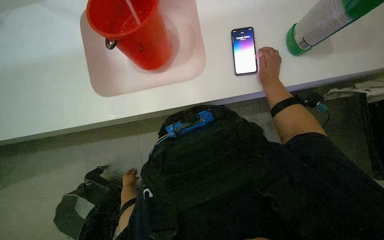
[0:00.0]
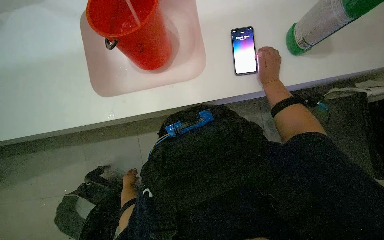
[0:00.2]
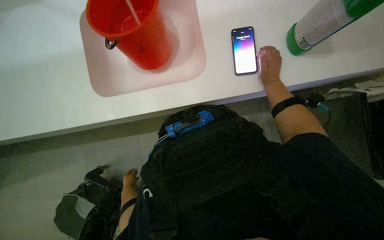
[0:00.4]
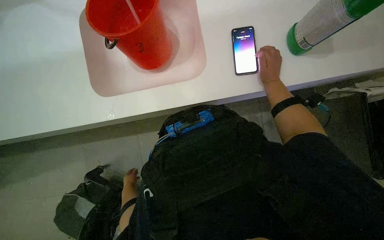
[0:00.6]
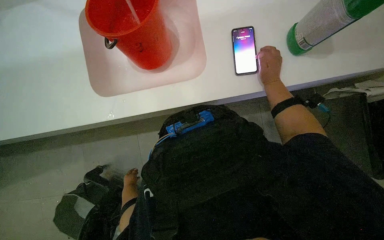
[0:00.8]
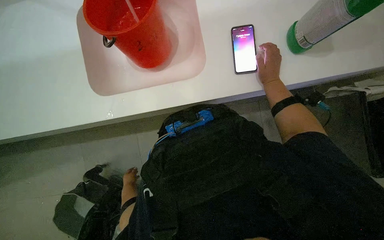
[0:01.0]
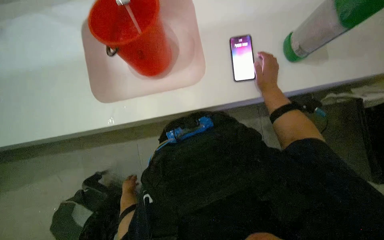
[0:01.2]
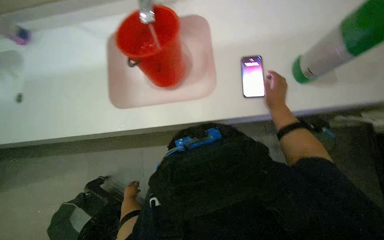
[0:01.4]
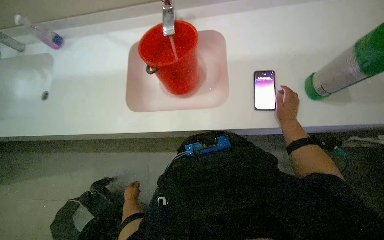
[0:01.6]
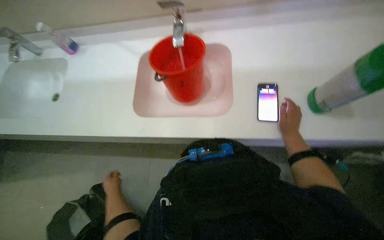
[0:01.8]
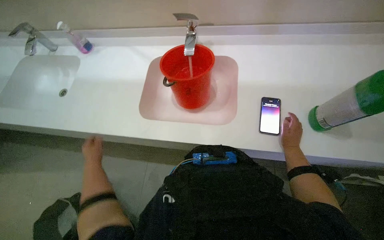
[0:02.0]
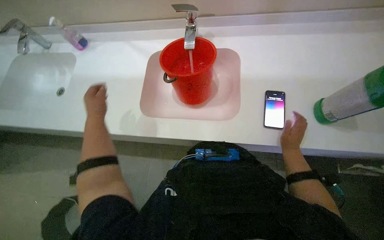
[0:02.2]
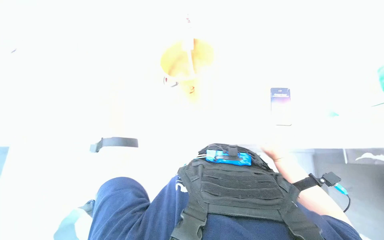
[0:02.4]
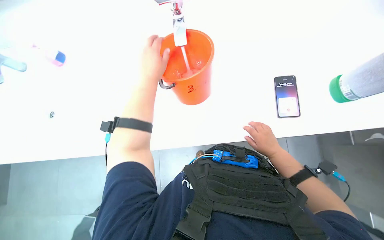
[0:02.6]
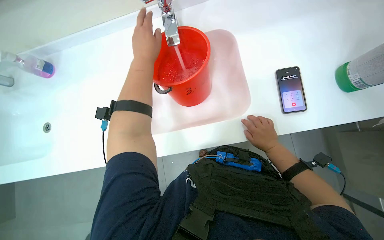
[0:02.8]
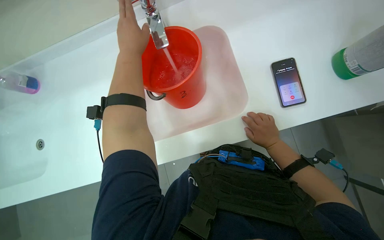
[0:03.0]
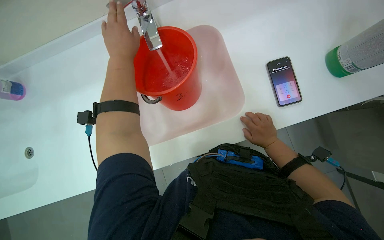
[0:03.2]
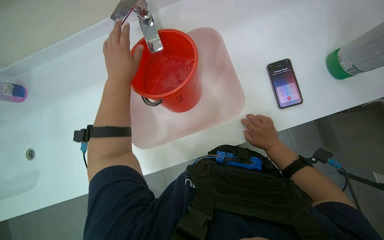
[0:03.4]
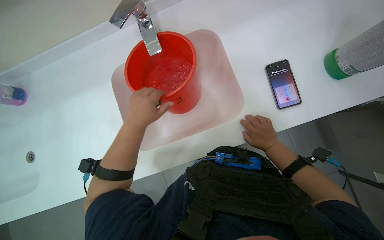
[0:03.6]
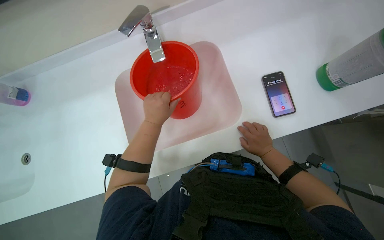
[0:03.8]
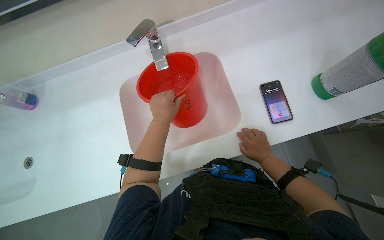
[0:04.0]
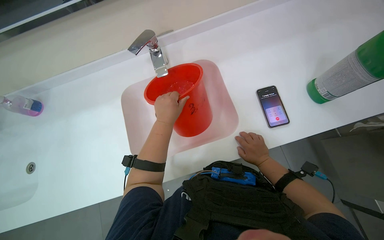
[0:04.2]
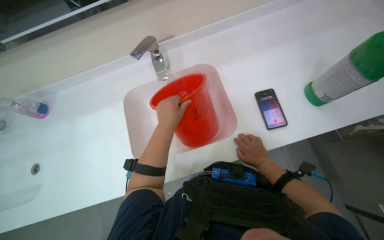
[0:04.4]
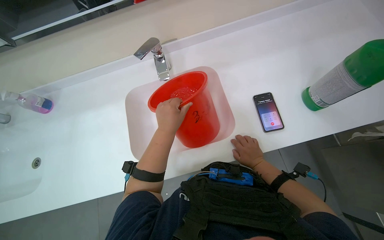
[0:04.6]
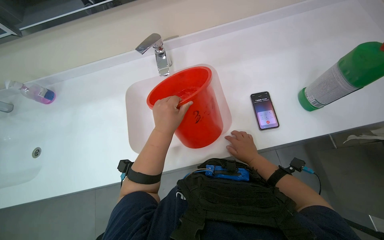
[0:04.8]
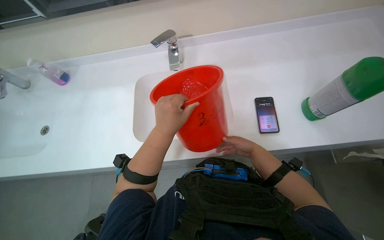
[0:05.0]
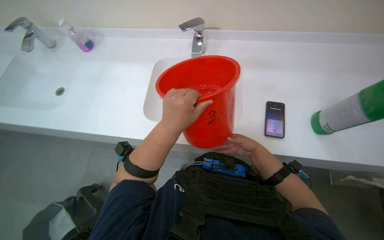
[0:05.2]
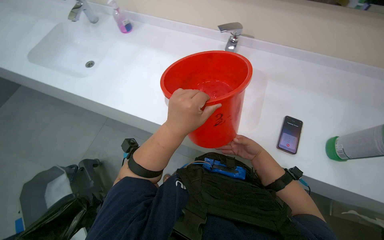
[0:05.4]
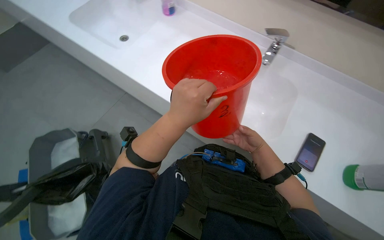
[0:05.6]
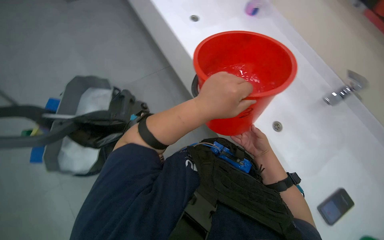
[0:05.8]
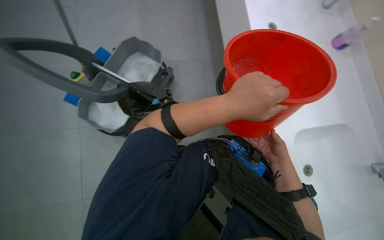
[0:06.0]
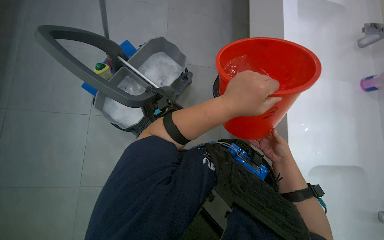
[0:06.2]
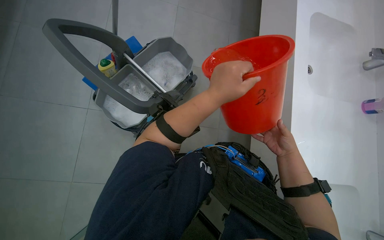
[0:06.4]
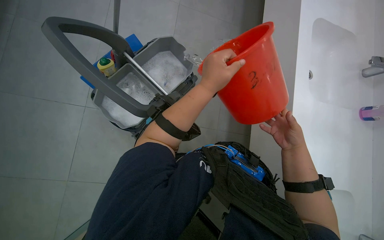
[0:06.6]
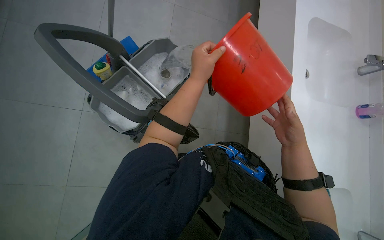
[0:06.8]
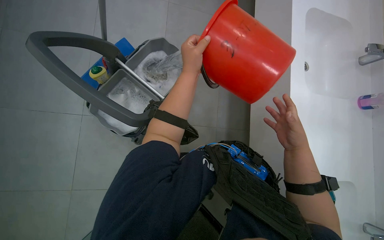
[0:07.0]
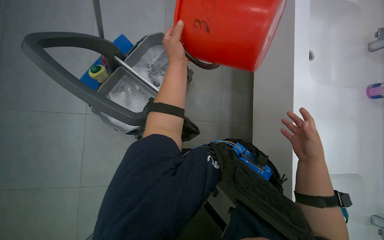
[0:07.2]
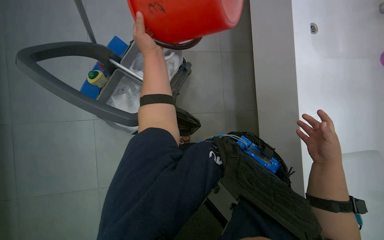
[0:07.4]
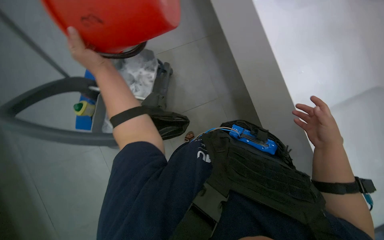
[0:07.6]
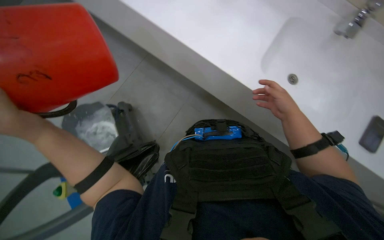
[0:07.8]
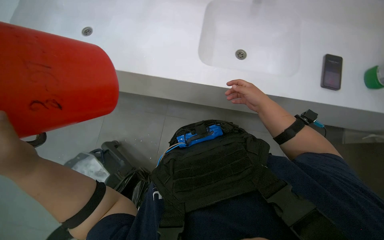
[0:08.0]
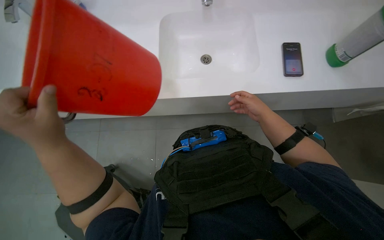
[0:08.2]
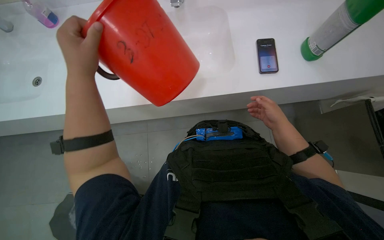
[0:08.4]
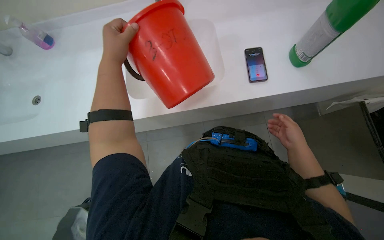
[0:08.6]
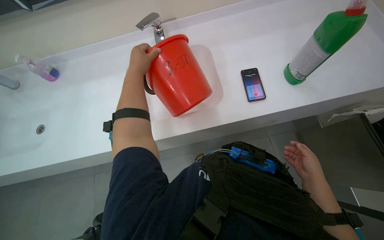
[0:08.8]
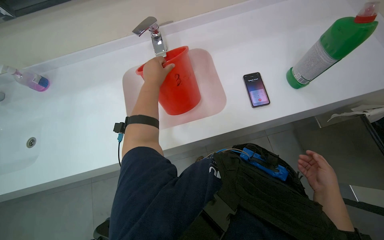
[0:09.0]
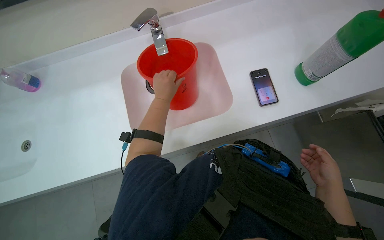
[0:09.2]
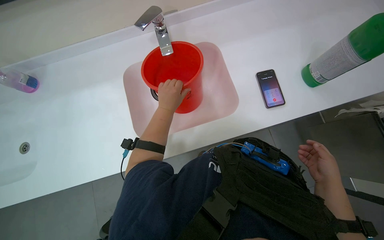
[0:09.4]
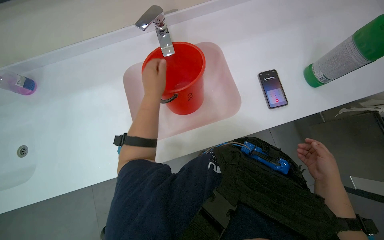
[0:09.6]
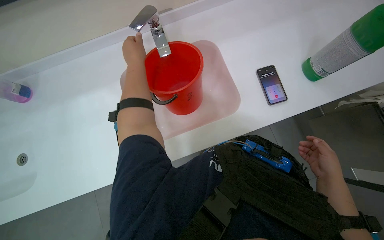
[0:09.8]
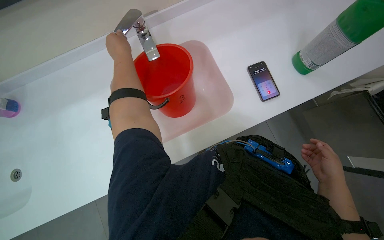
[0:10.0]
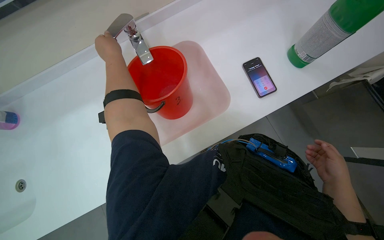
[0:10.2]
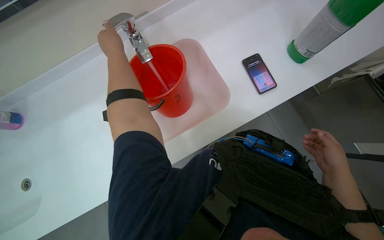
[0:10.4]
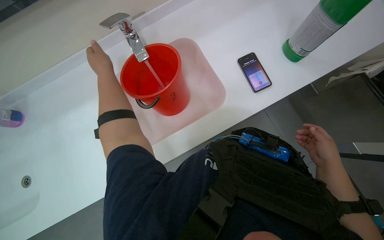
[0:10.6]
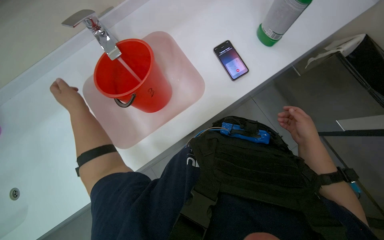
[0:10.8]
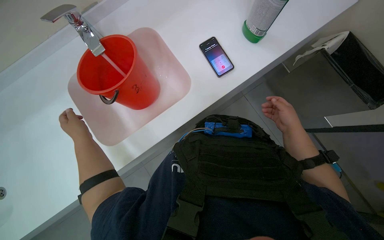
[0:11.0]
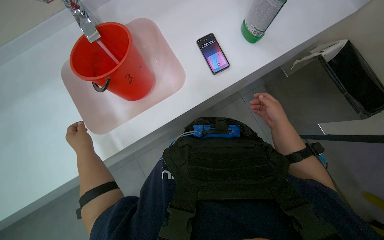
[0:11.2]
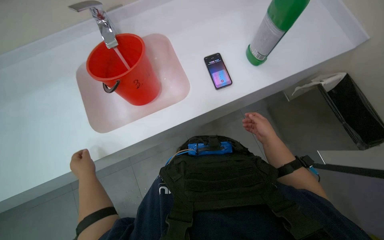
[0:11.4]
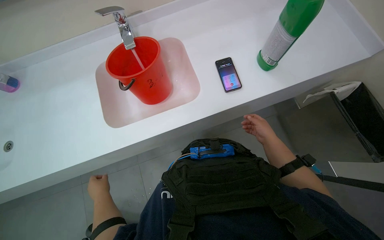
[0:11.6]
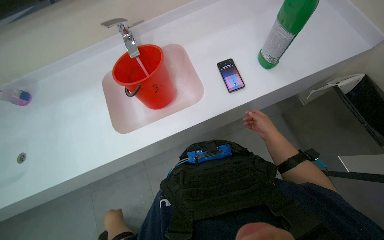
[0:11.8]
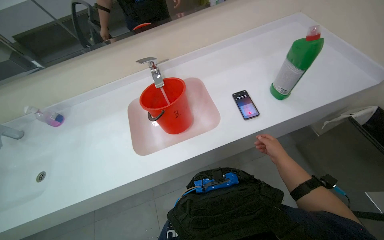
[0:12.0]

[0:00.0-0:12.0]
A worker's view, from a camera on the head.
Job: preparing cleaning supplies.
The whole recording: Preparing cleaning solution. The worker fills a bucket with water and cleaning solution, then pours it into a cleaning cart and prepares a mop.
0:01.6 to 0:03.0: The right hand goes about 25 cm to the left and nearer to the camera.
0:03.0 to 0:04.4: The left hand shifts some 15 cm down the picture and to the right.
0:04.4 to 0:06.0: The head rotates approximately 60 degrees to the left.
0:06.0 to 0:07.6: The right hand shifts about 15 cm nearer to the camera. Meanwhile the left hand heads to the left and up the picture, covering some 35 cm.
0:07.6 to 0:09.0: The camera pitches upward, by approximately 15 degrees.
0:09.0 to 0:10.4: The left hand travels up the picture by roughly 15 cm.
0:10.4 to 0:12.0: The view tilts about 20 degrees upward.

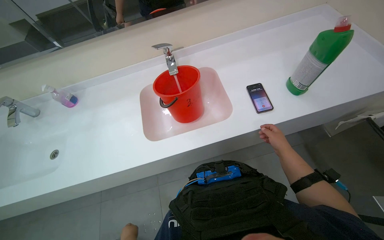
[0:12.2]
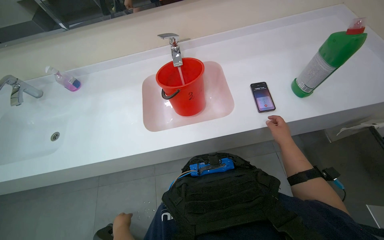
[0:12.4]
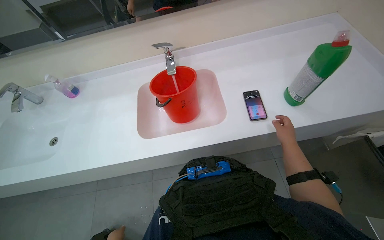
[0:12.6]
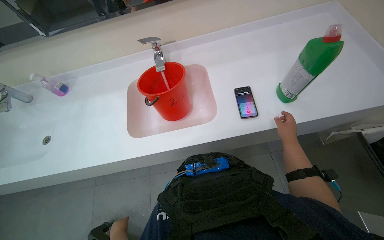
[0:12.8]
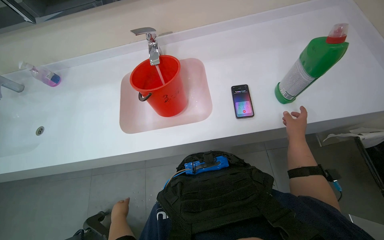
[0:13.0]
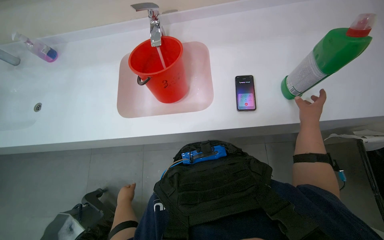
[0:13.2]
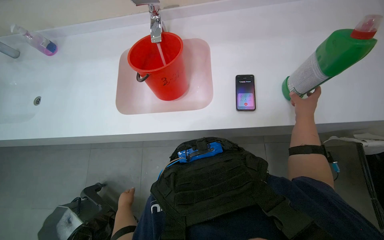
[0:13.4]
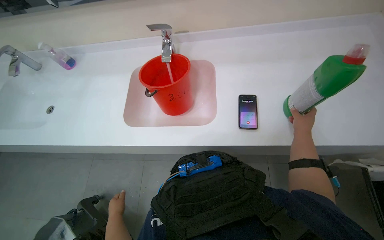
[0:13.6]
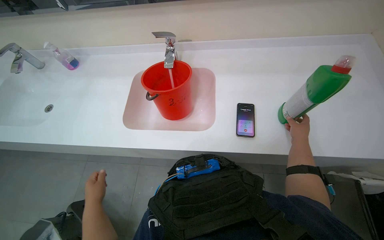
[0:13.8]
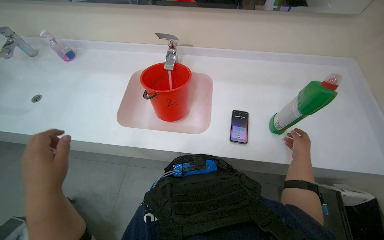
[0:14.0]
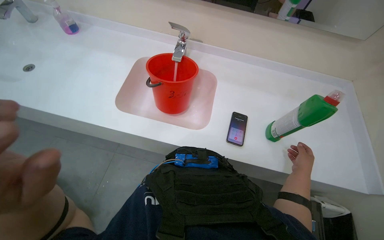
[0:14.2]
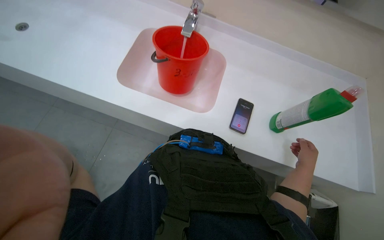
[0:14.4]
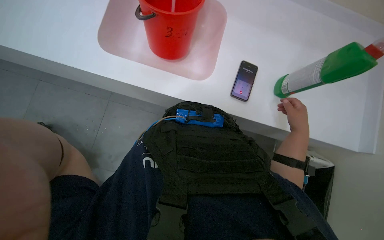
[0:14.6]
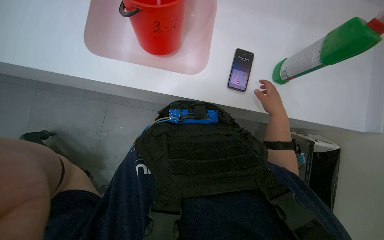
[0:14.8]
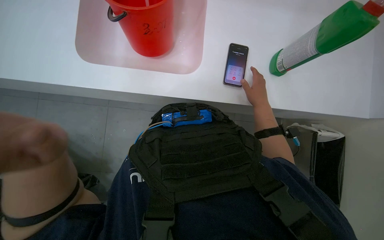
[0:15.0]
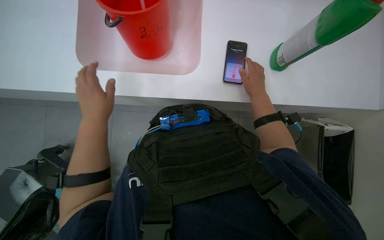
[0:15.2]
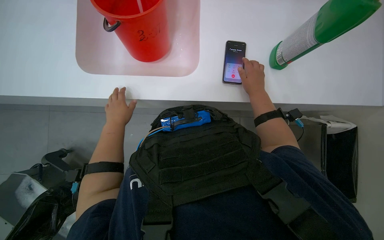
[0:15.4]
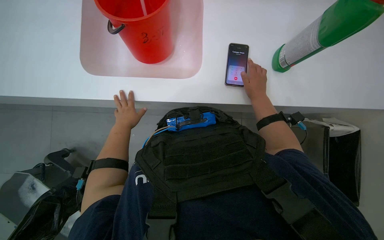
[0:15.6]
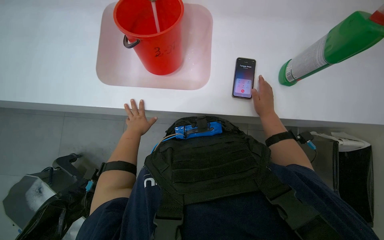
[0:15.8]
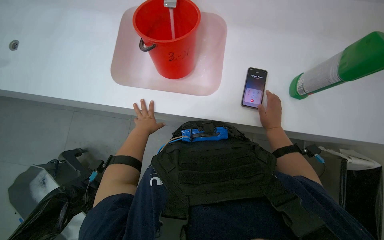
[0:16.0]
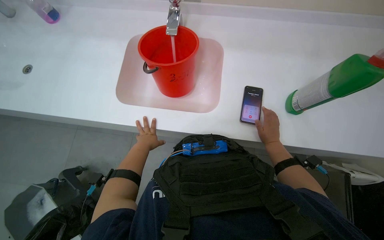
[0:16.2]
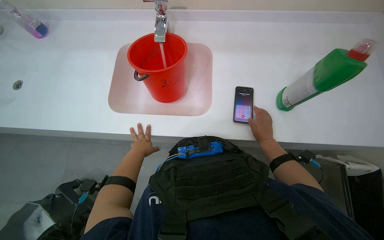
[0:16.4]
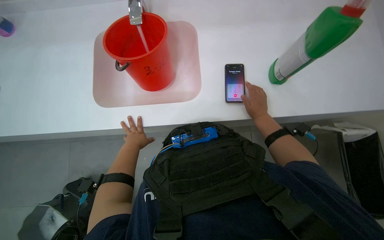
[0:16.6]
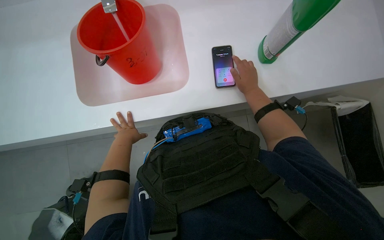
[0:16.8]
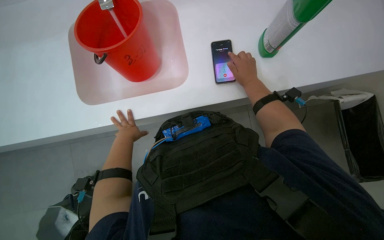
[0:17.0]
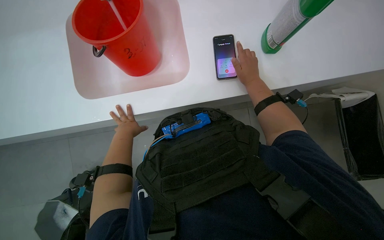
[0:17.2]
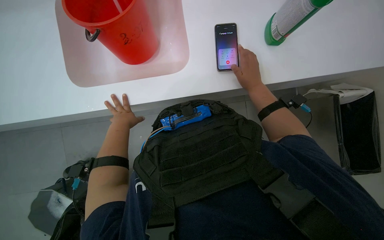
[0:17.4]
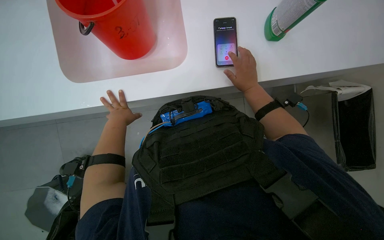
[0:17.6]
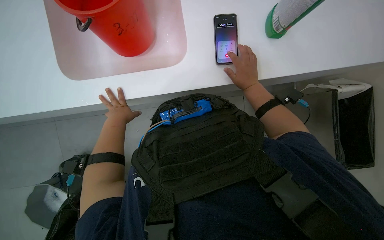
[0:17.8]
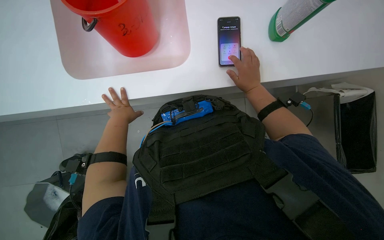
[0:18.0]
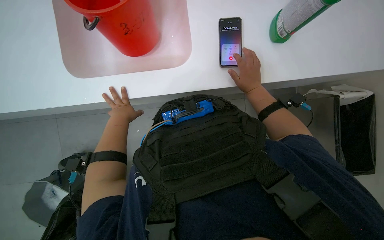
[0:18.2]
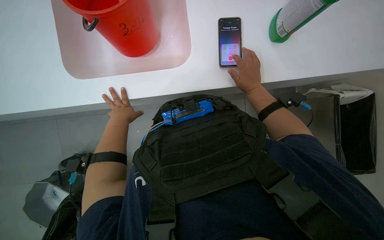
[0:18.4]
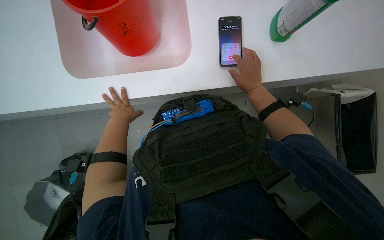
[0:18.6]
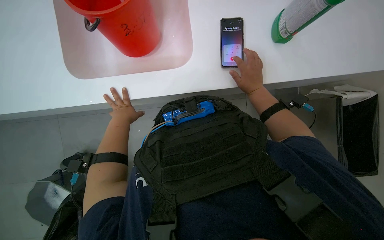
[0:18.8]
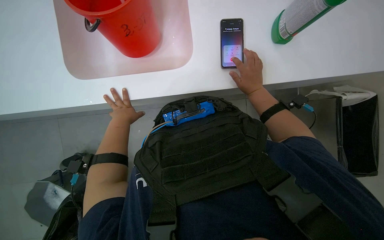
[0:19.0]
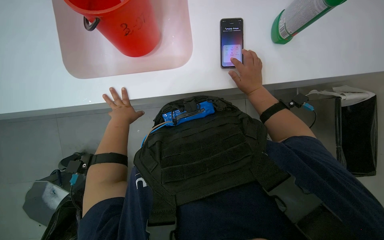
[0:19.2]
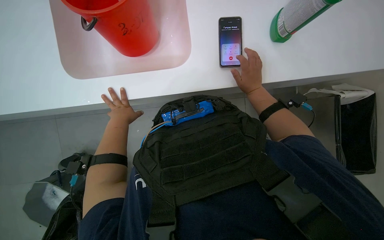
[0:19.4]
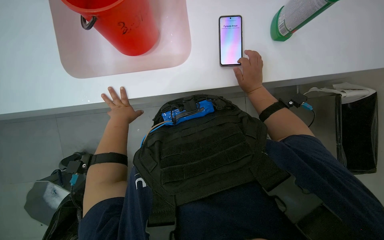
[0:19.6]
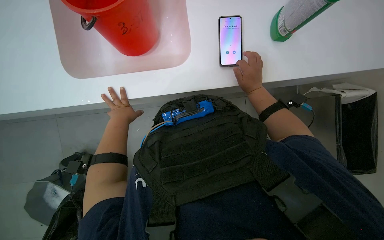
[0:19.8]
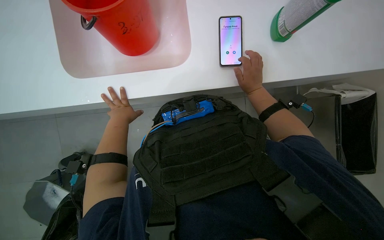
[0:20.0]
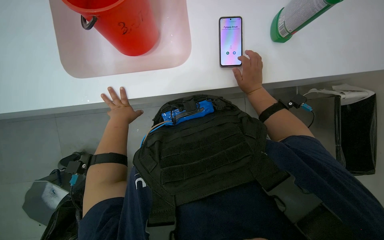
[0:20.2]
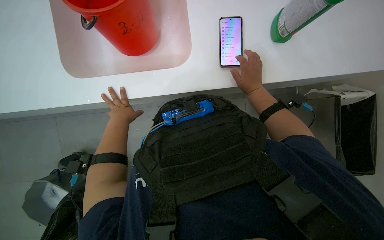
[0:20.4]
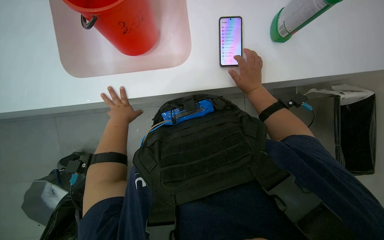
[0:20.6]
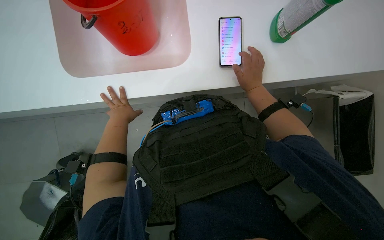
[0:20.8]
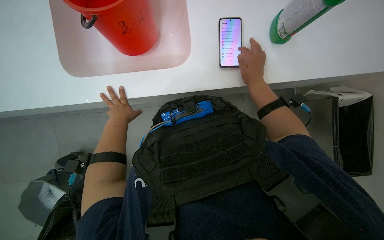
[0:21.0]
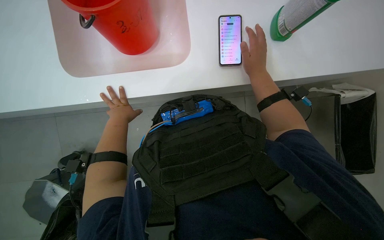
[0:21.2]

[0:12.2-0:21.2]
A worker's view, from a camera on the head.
Job: preparing cleaning supplies.
The whole recording: Preparing cleaning solution. The worker fills a bucket with water and cleaning solution, then pours it into a cleaning cart and prepares a mop.
0:12.2 to 0:13.8: The right hand goes about 25 cm to the right and farther from the camera.
0:13.8 to 0:15.2: The view tilts roughly 25 degrees downward. The right hand travels to the left and nearer to the camera by some 20 cm.
0:16.6 to 0:18.2: The wearer looks about 15 degrees further downward.
0:18.2 to 0:21.2: The hands work in one place, with small movements.
